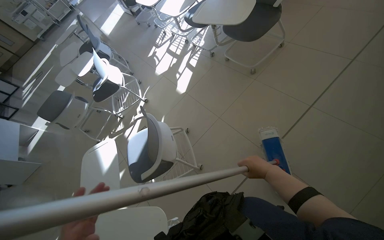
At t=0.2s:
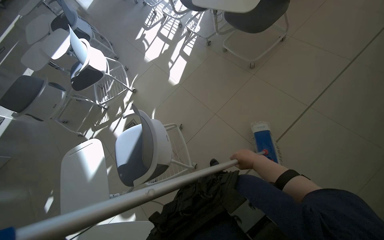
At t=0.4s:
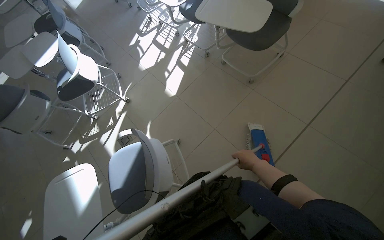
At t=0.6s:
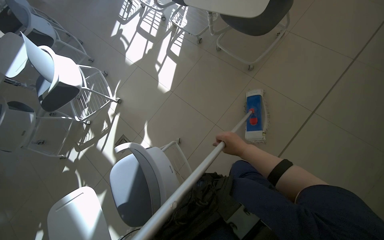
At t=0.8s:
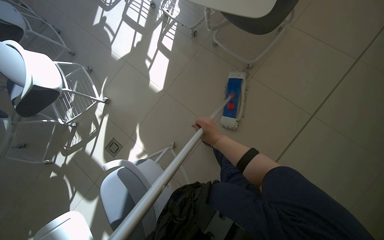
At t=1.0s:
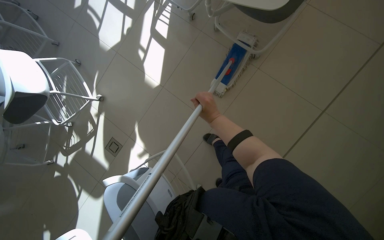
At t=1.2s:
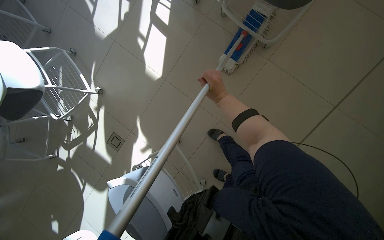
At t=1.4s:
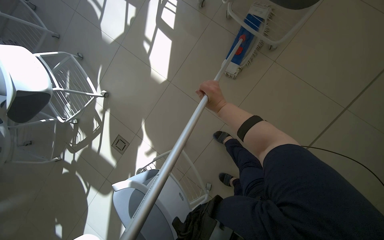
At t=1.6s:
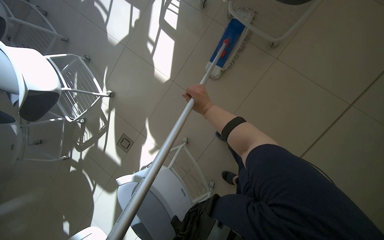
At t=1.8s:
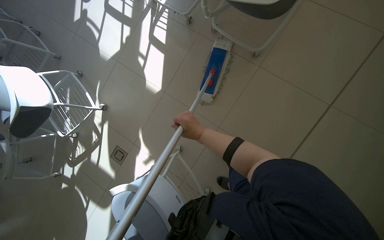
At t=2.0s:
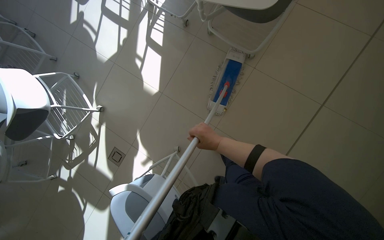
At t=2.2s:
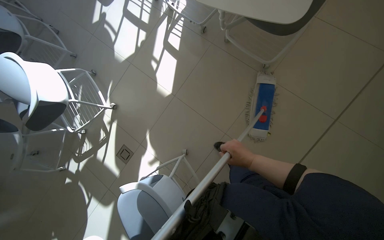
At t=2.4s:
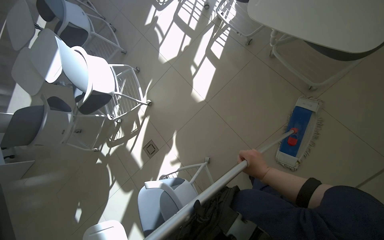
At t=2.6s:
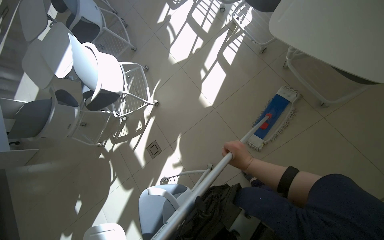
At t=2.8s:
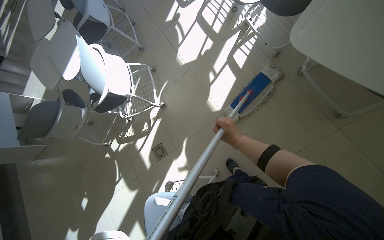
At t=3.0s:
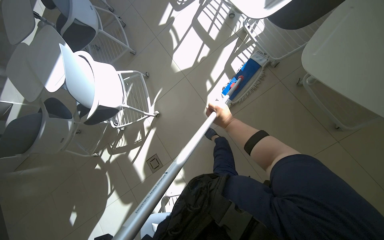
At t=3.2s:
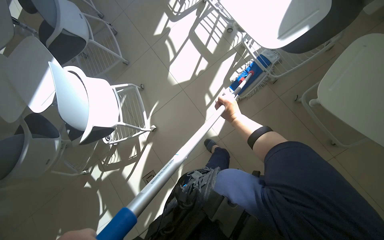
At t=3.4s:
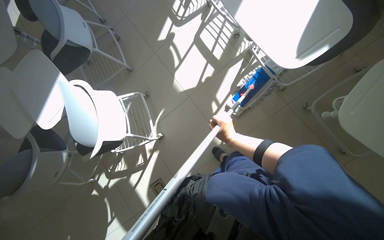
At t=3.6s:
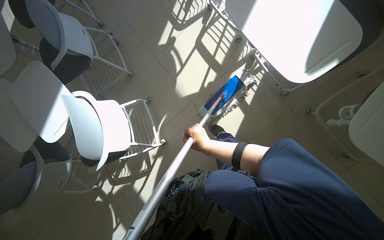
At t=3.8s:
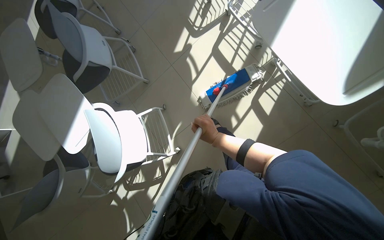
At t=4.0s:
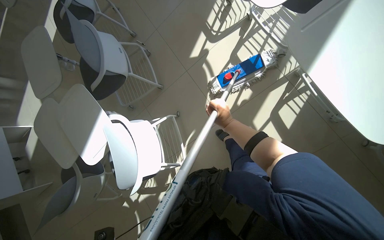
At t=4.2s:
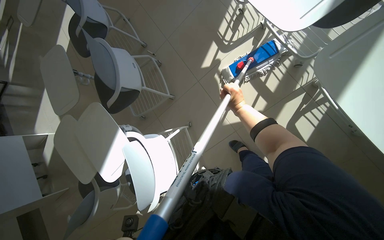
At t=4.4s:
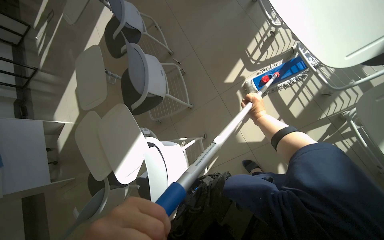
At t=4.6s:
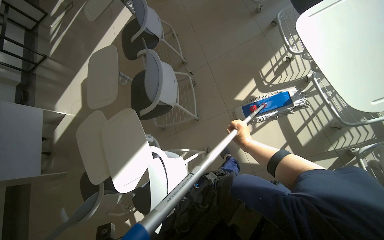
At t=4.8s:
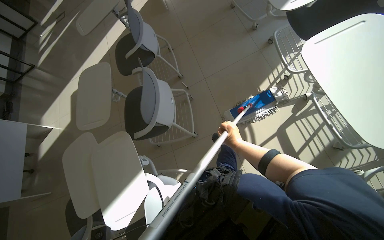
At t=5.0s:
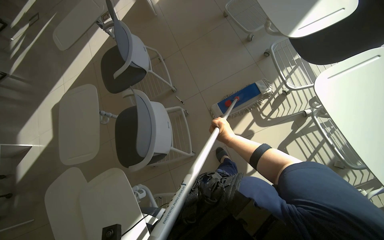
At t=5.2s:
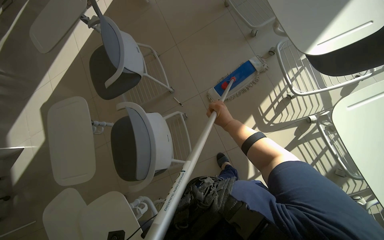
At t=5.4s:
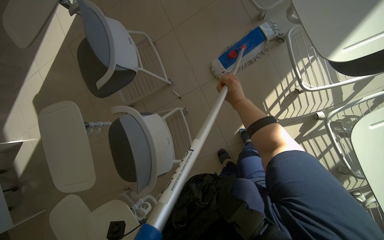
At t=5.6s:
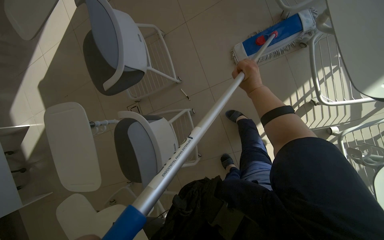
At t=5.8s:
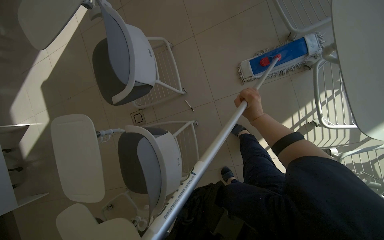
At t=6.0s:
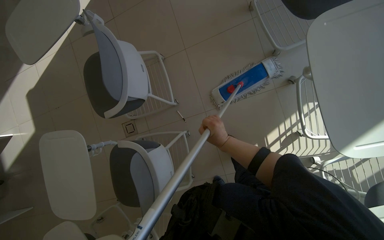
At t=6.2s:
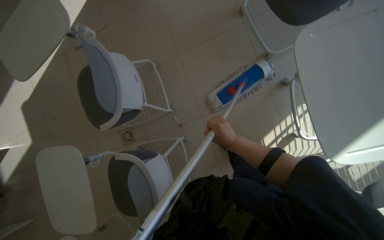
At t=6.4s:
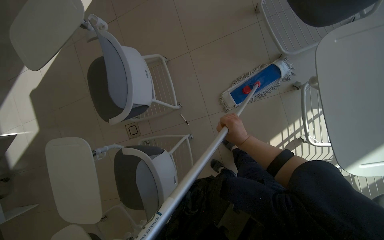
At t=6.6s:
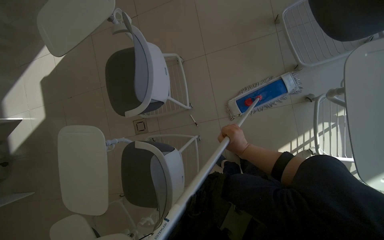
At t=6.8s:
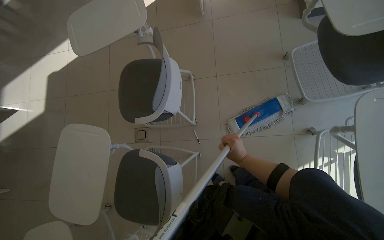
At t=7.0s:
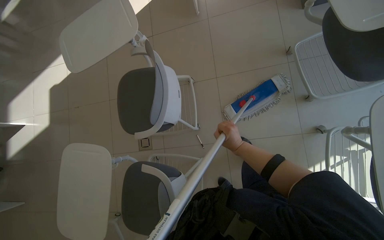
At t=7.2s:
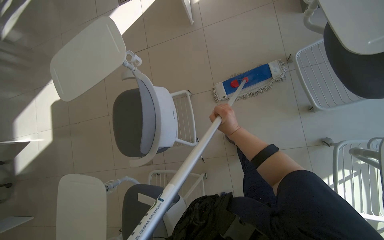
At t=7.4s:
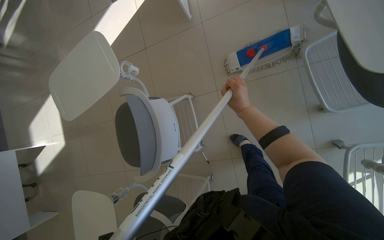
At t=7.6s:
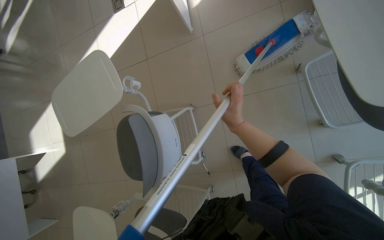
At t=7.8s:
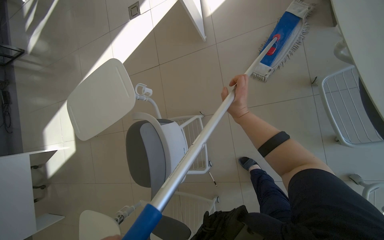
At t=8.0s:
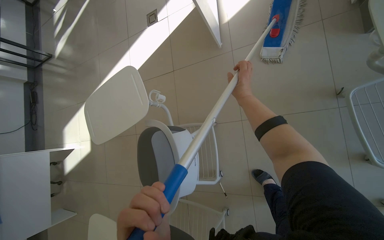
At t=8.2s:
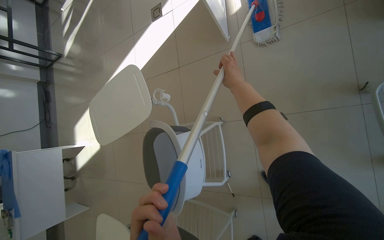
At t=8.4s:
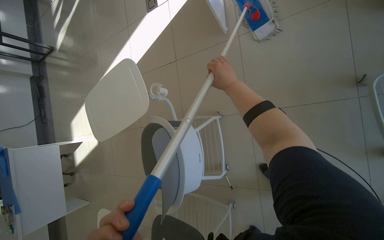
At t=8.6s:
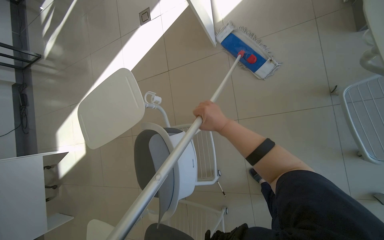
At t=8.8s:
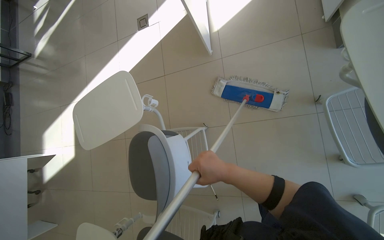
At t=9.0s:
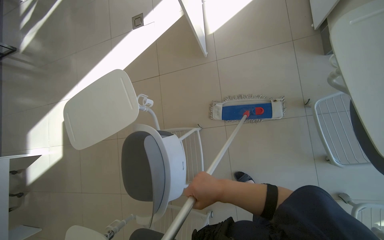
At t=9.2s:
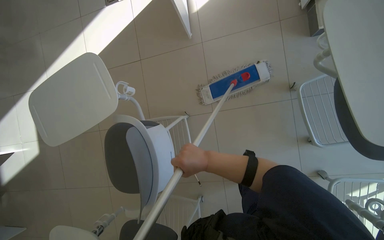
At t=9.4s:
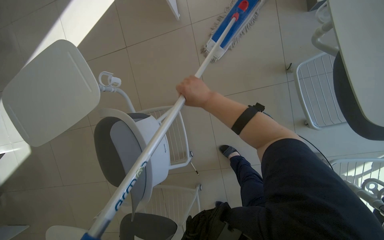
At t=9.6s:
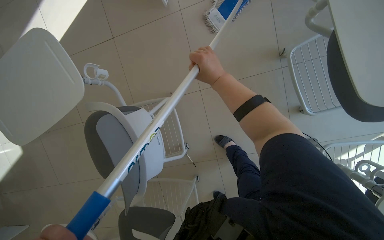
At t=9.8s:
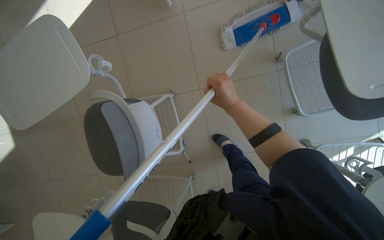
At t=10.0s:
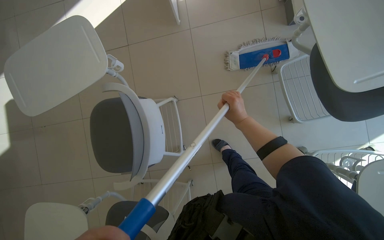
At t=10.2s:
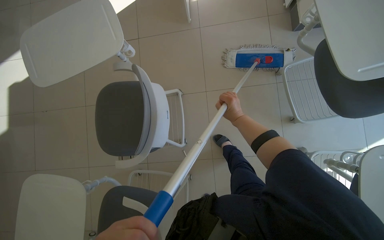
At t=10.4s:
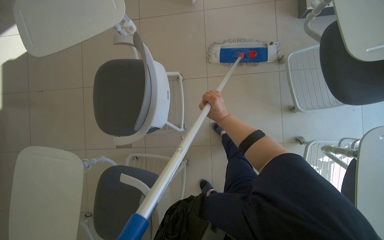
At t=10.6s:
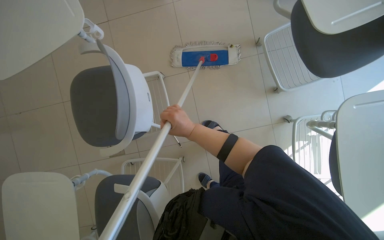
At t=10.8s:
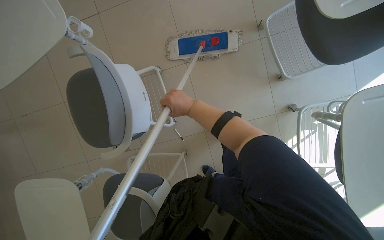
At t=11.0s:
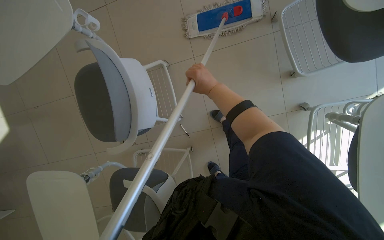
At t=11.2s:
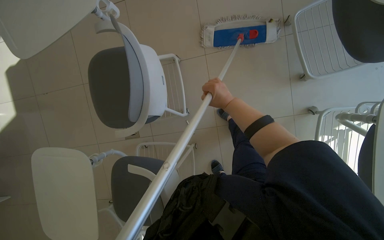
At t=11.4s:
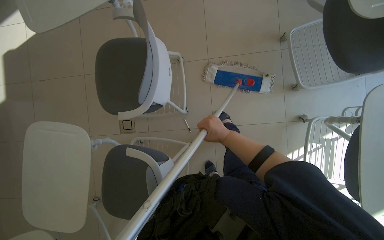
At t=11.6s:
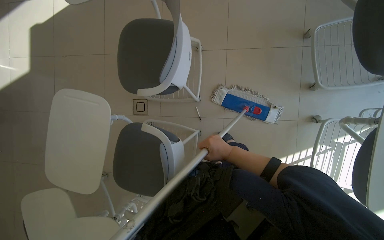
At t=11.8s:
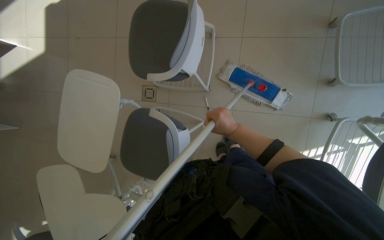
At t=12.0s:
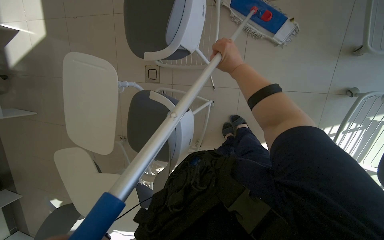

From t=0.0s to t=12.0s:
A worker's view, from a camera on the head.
Job: mopping floor.
The whole recording: Mopping the room floor. The worker mops the tiled floor in the room, moving around furniture and equipment.
From t=0.0s to t=1.6s: The camera is carried some 90 cm. The view tips downward by about 25 degrees.
From t=3.0s to t=4.4s: The head travels approximately 90 cm.
From t=4.4s to t=6.0s: The camera is carried about 1 m.
From t=6.0s to t=7.6s: The camera travels roughly 50 cm.

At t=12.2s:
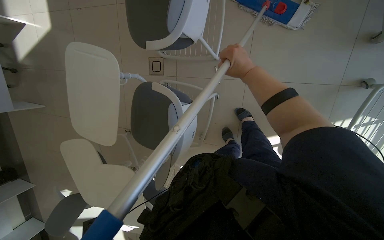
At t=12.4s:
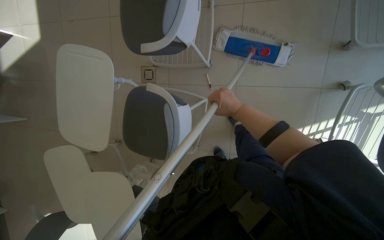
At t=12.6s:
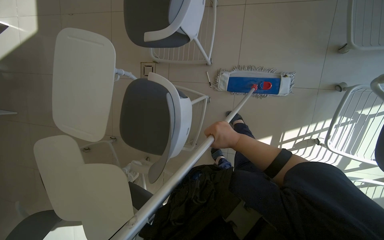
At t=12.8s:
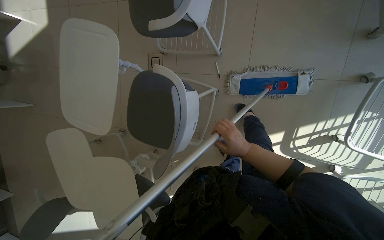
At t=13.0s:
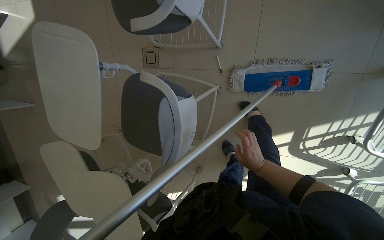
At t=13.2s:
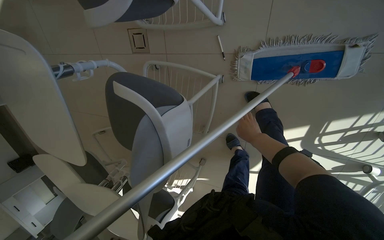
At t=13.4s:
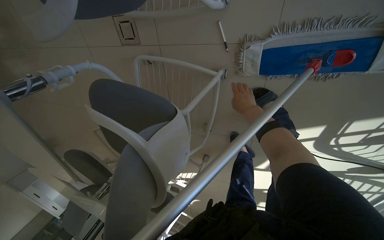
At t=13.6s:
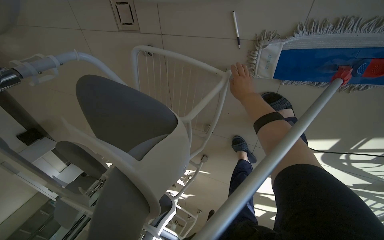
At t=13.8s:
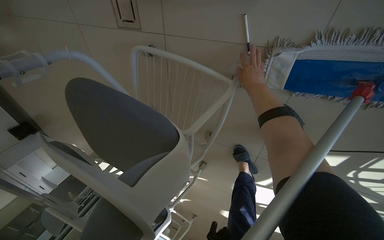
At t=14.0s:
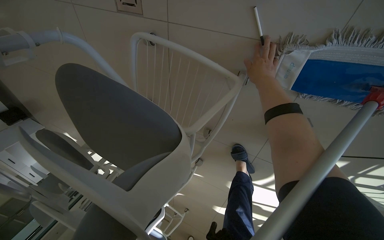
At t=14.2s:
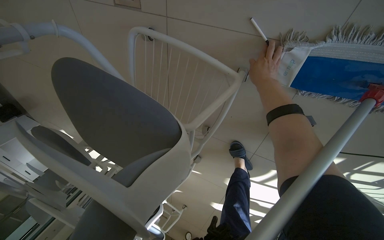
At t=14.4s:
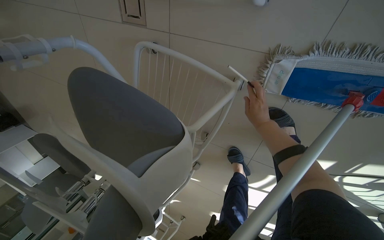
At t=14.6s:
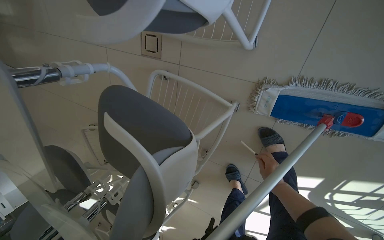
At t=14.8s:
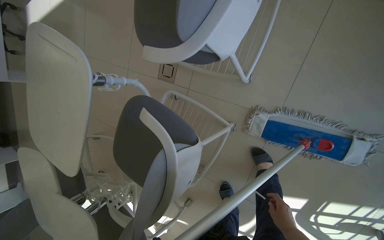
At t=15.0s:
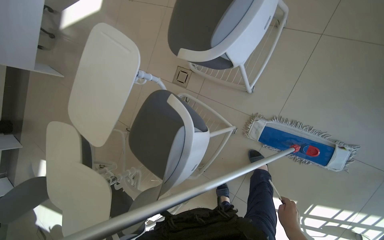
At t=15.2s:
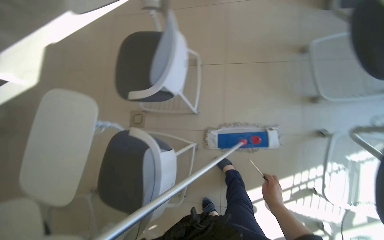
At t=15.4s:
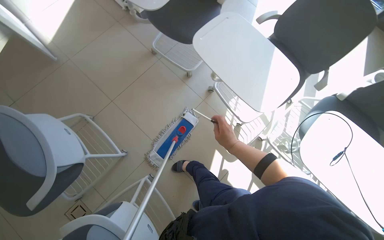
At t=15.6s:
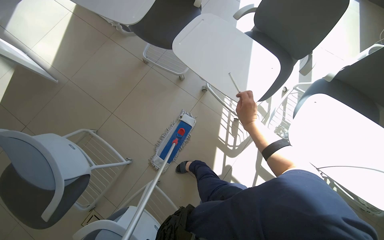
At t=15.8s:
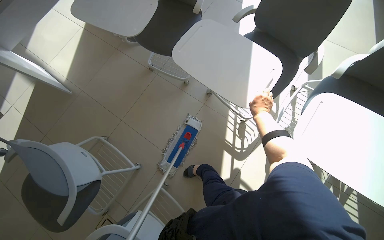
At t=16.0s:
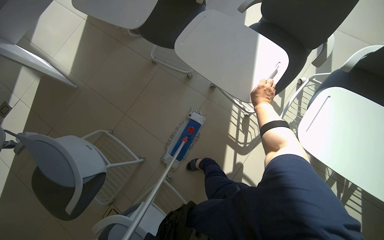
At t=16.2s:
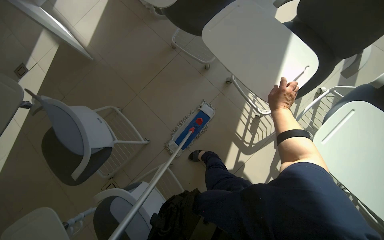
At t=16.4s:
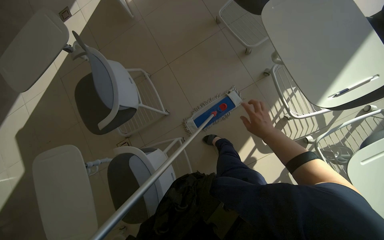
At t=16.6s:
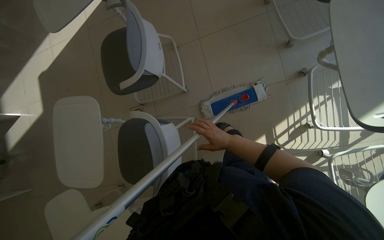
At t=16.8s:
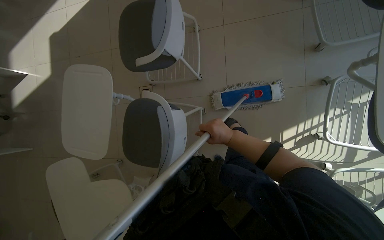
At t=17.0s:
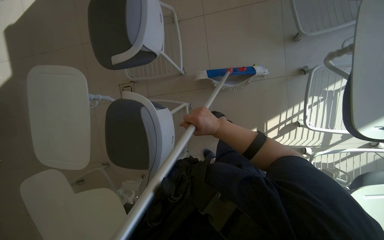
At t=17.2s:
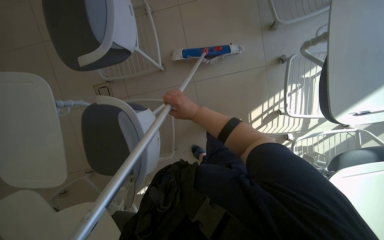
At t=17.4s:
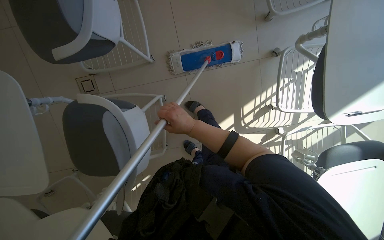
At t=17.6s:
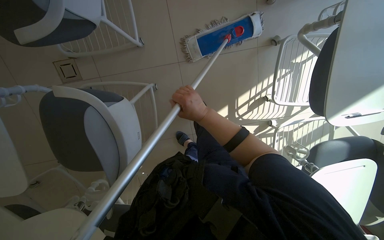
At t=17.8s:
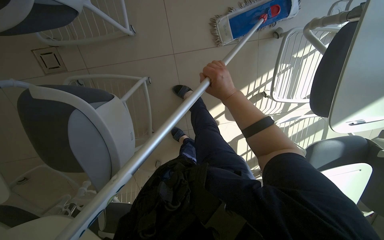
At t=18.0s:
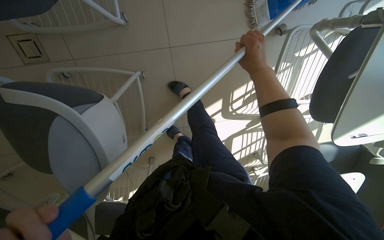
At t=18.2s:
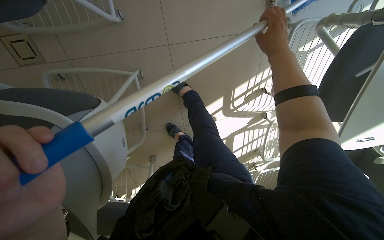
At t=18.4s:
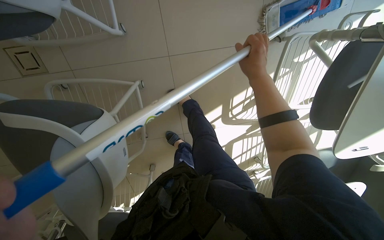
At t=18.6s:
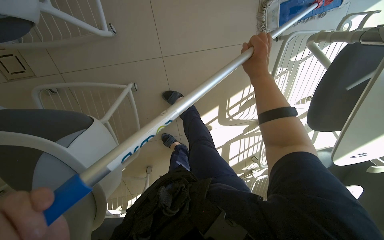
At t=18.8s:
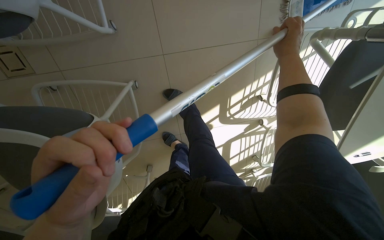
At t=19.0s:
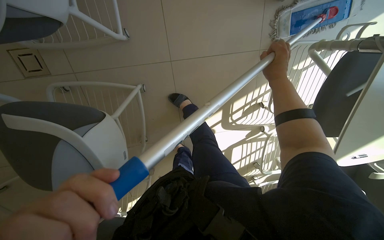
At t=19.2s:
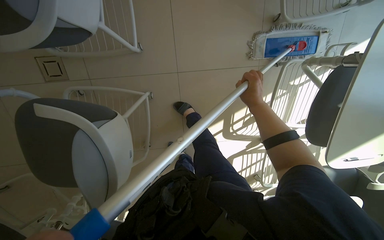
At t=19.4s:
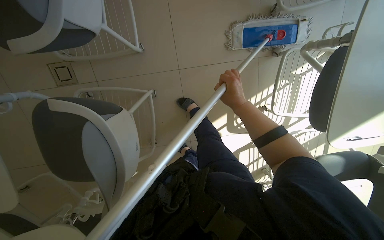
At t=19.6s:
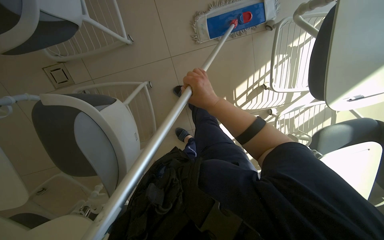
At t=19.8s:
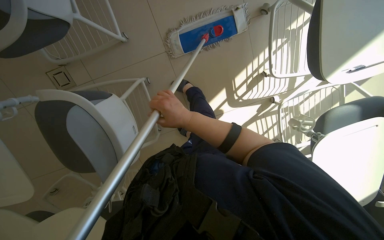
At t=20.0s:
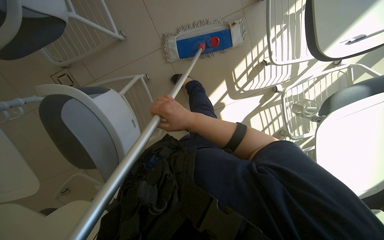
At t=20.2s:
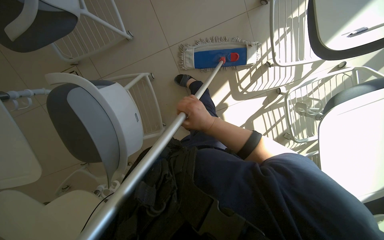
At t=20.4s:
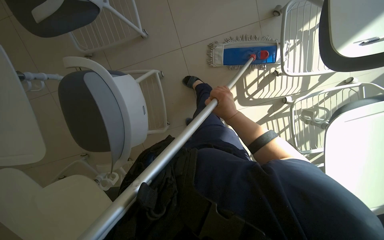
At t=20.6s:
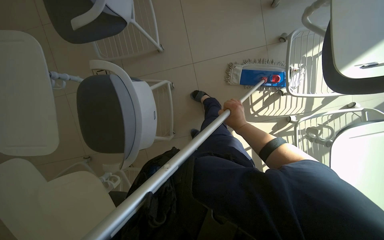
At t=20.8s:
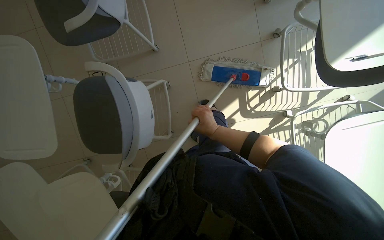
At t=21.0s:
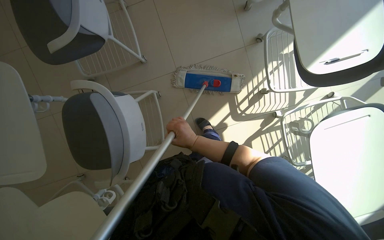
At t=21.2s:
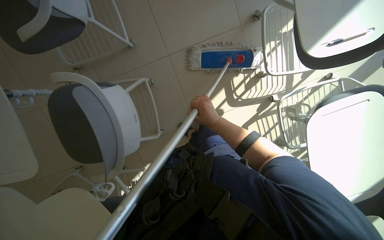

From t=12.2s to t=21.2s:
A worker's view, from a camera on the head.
Job: mopping floor.
The whole recording: Mopping the room floor. The worker mops the tiled floor in the room, moving around furniture and equipment.
From t=12.2s to t=13.8s: The wearer moves roughly 60 cm. The wearer looks approximately 25 degrees further downward.
From t=13.8s to t=15.2s: The camera travels some 70 cm. The view swings about 20 degrees to the right. The wearer looks some 45 degrees further upward.
From t=15.2s to t=16.6s: The wearer looks roughly 15 degrees further downward.
From t=16.6s to t=18.2s: The camera travels about 40 cm. The camera sweeps to the right, by about 20 degrees. The wearer looks about 35 degrees further downward.
From t=18.2s to t=19.8s: The right hand shifts roughly 40 cm down the picture and to the left.
From t=19.8s to t=21.2s: The right hand goes left and right, roughly 20 cm each way, reversing 2 times.
